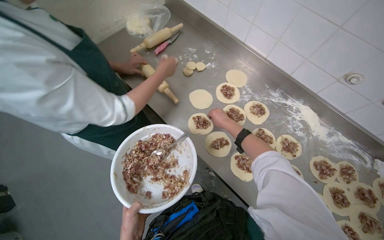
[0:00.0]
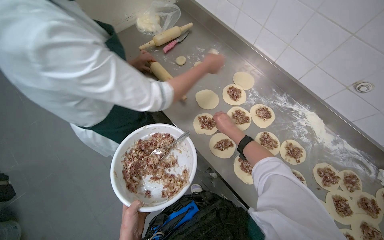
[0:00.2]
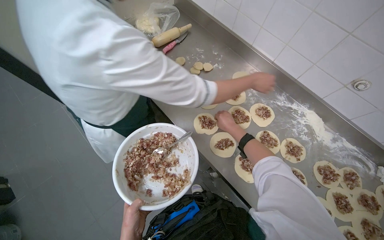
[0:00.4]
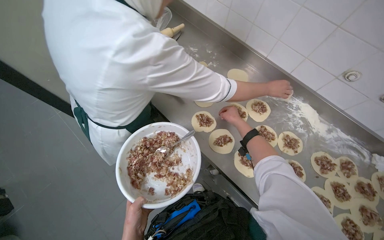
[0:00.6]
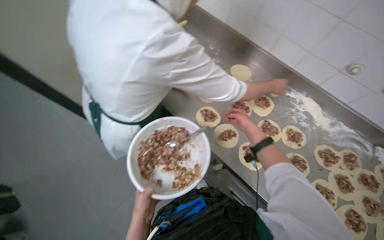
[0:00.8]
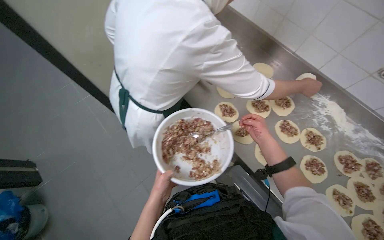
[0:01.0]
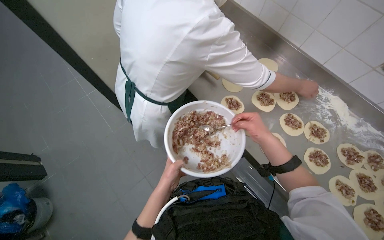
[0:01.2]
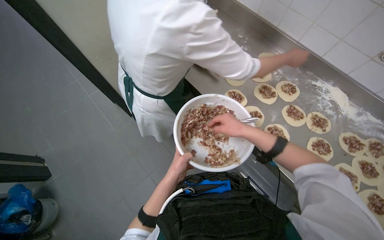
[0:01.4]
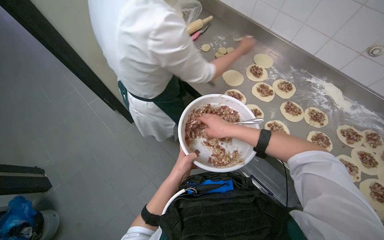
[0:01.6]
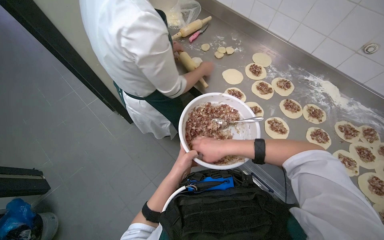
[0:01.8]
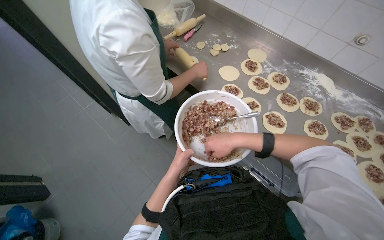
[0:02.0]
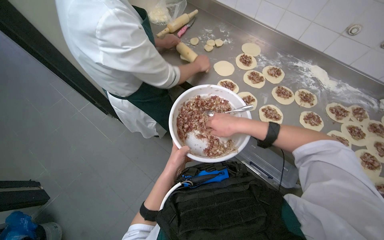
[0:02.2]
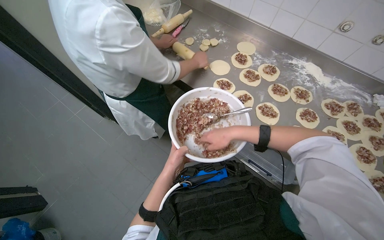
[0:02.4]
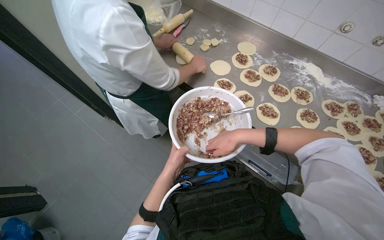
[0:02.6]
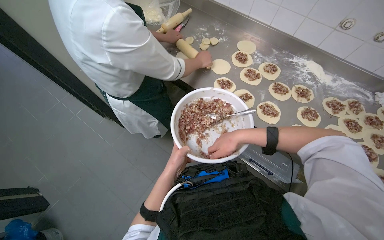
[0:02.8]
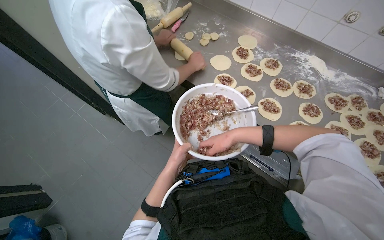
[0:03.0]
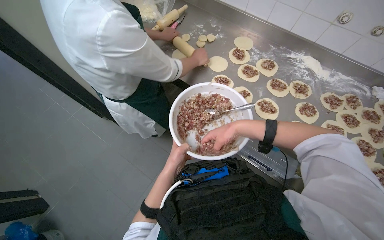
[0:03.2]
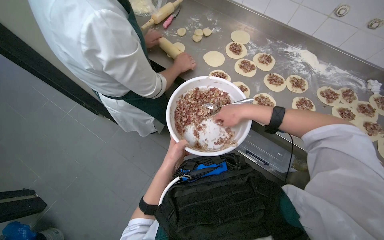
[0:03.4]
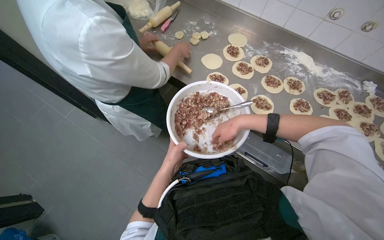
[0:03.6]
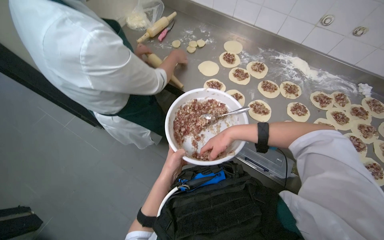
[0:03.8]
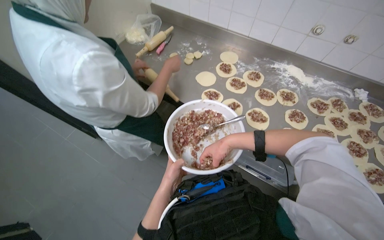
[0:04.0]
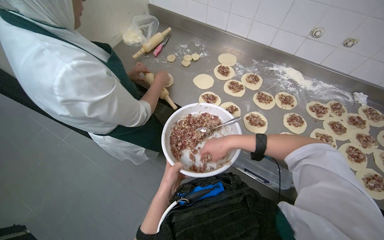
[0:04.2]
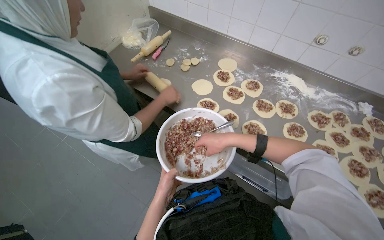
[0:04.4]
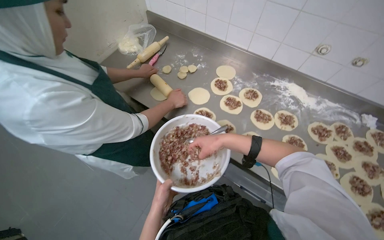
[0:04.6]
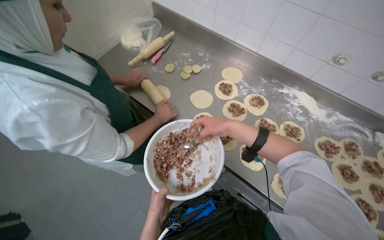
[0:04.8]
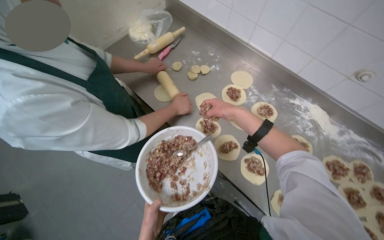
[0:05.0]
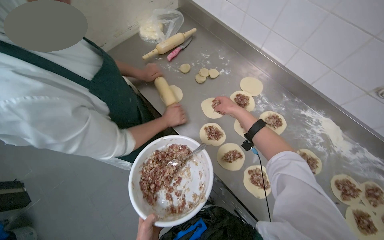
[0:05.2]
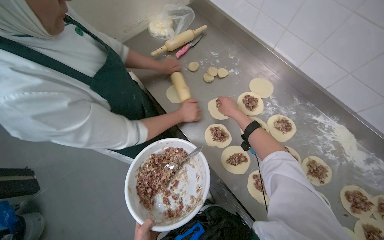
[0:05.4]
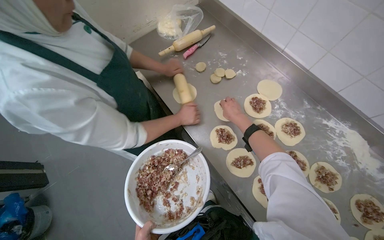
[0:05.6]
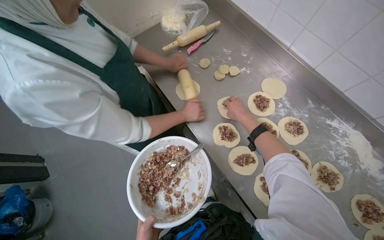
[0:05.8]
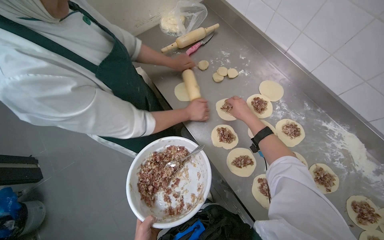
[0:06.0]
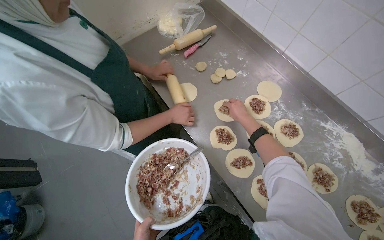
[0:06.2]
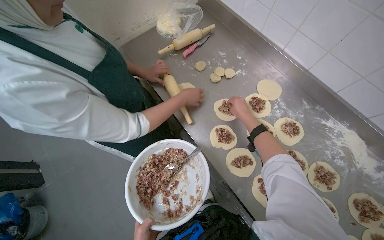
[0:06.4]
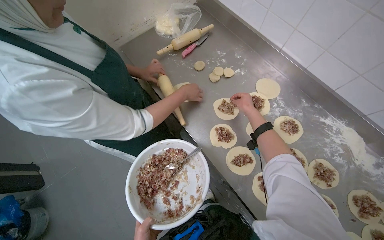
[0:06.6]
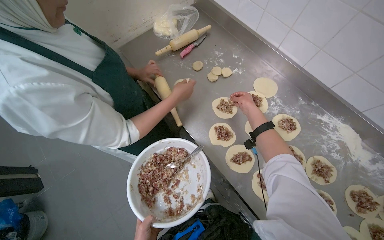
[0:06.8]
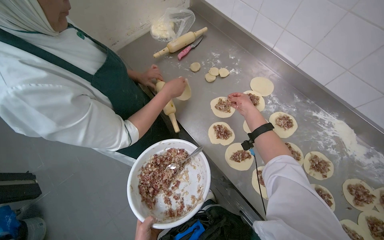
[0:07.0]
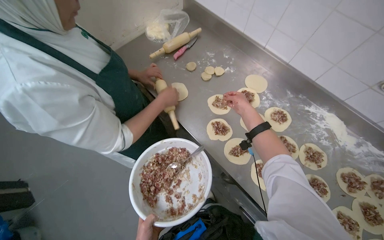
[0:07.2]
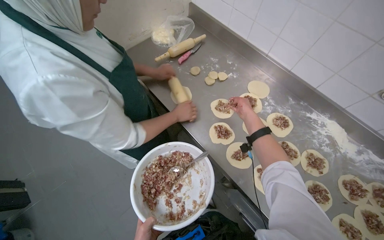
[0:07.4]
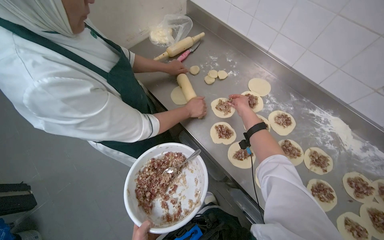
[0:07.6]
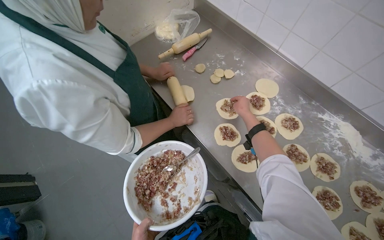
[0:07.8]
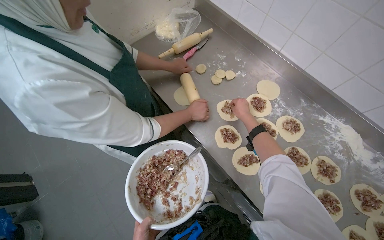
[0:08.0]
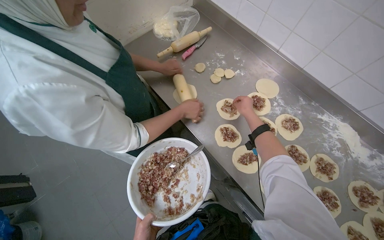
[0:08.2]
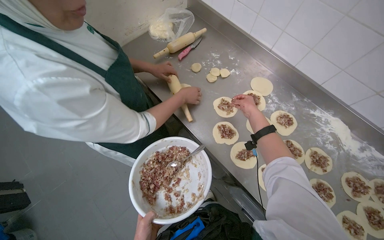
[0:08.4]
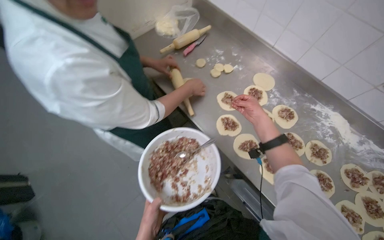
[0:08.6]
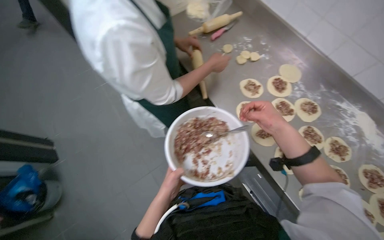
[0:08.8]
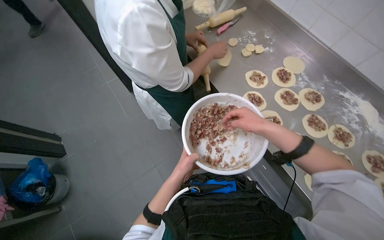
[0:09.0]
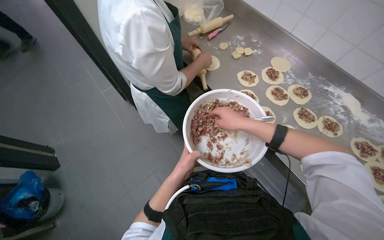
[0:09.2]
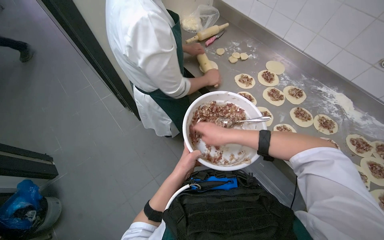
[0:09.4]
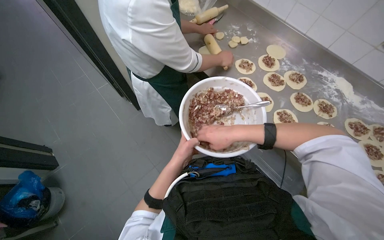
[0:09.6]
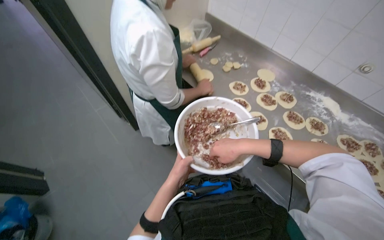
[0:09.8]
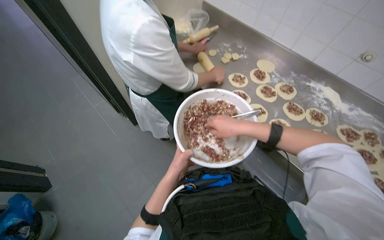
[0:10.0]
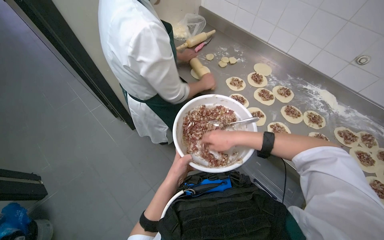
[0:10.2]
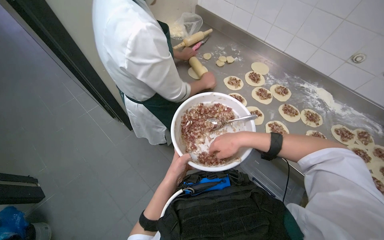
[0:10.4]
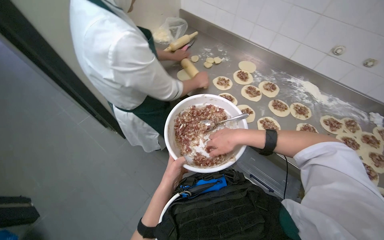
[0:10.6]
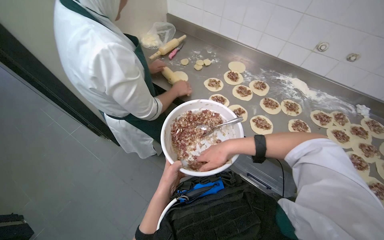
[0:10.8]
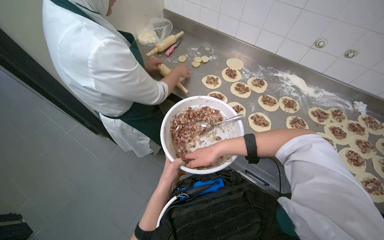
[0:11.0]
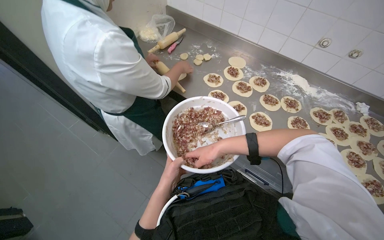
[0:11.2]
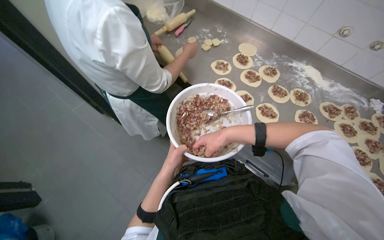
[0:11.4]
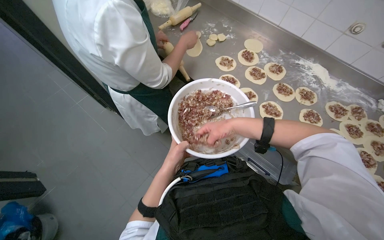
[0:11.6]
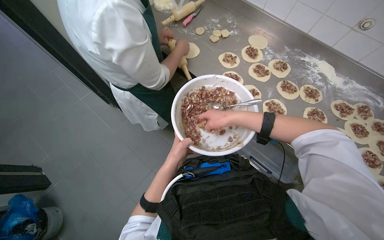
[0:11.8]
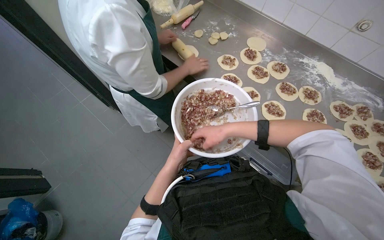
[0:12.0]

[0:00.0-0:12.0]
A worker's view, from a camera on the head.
Job: preparing food.
The whole recording: Placing filling onto dough circles. The worker scoops meat filling from a bowl and places it onto flattened dough circles.
0:00.0 to 0:01.6: The right hand travels nearer to the camera by approximately 20 cm.
0:03.0 to 0:04.4: The hands are busy where they are.
0:04.4 to 0:06.0: The right hand shifts about 35 cm up the picture, farther from the camera and to the right.
0:07.6 to 0:09.0: The right hand moves down the picture and nearer to the camera, some 30 cm.
0:10.4 to 0:12.0: The hands make small movements and keep their place.

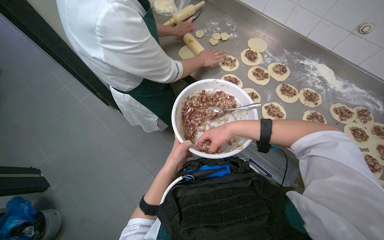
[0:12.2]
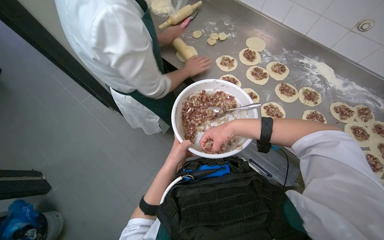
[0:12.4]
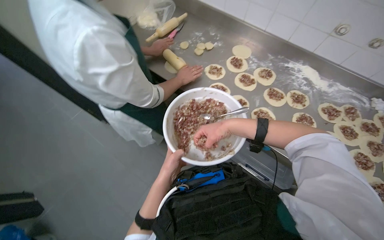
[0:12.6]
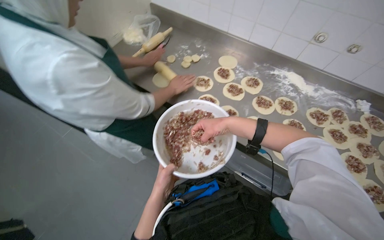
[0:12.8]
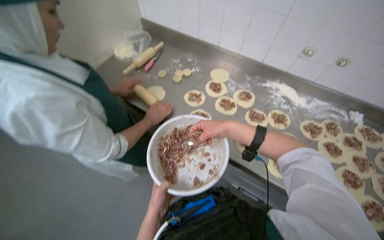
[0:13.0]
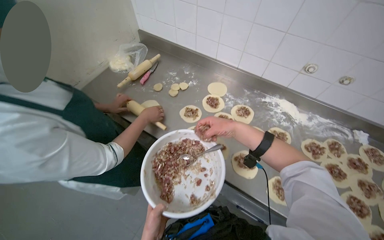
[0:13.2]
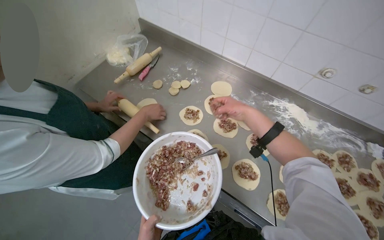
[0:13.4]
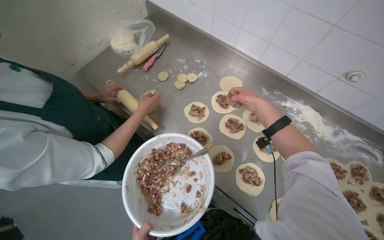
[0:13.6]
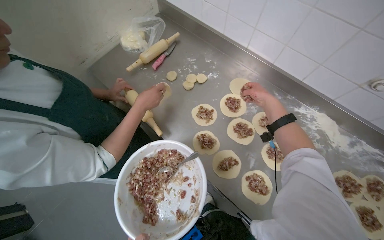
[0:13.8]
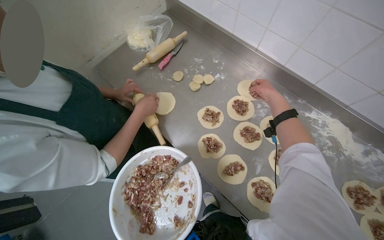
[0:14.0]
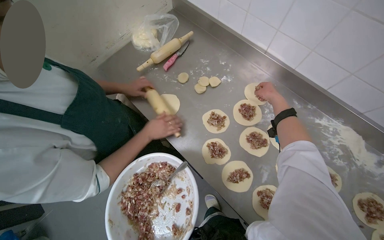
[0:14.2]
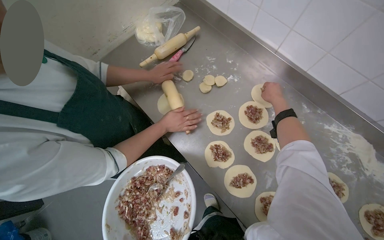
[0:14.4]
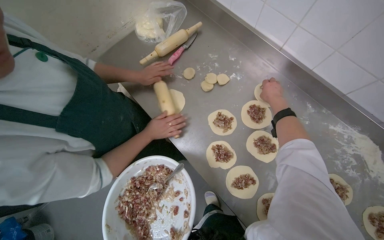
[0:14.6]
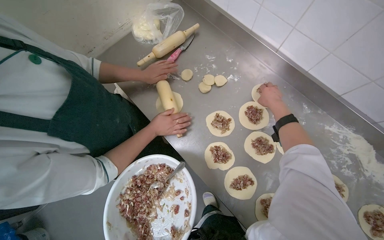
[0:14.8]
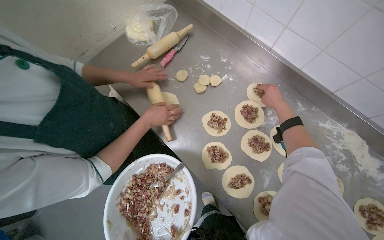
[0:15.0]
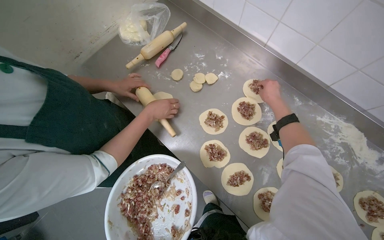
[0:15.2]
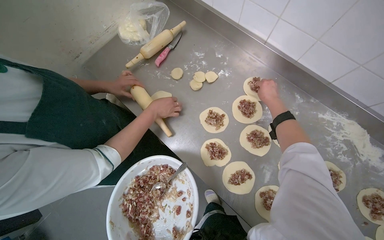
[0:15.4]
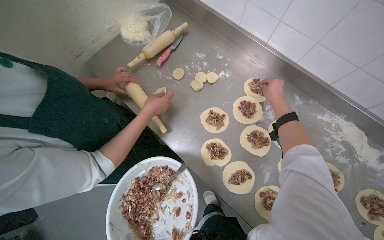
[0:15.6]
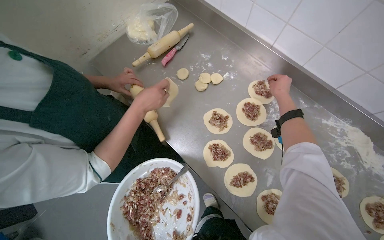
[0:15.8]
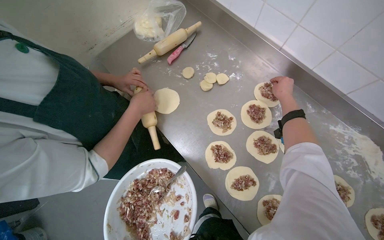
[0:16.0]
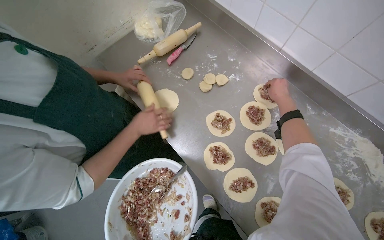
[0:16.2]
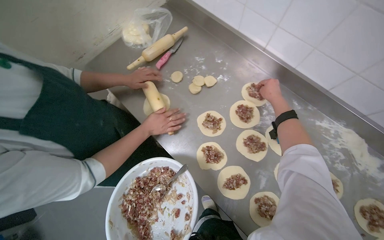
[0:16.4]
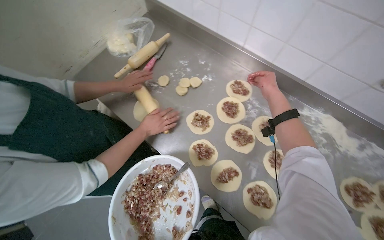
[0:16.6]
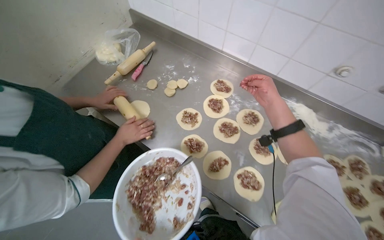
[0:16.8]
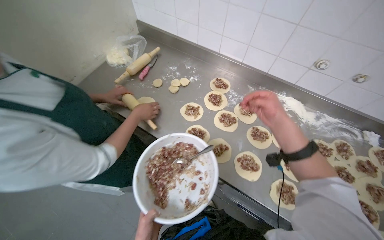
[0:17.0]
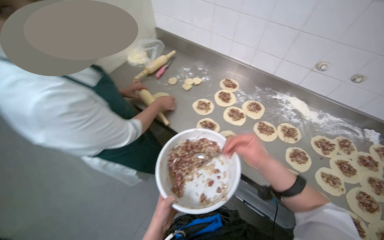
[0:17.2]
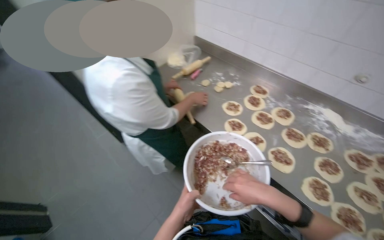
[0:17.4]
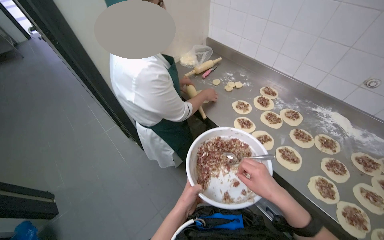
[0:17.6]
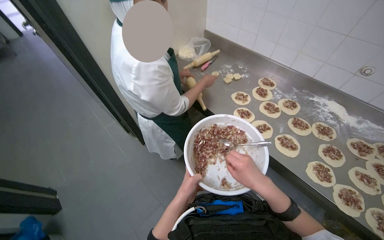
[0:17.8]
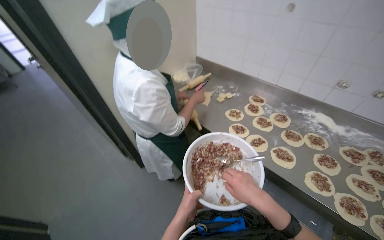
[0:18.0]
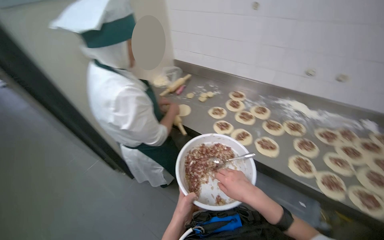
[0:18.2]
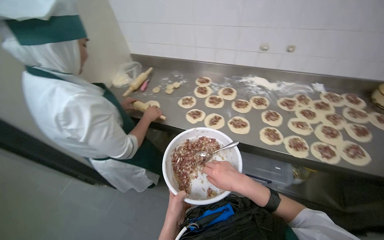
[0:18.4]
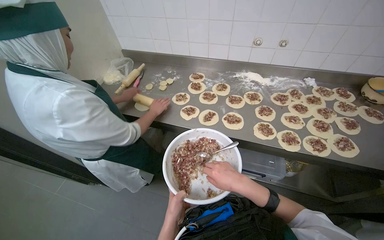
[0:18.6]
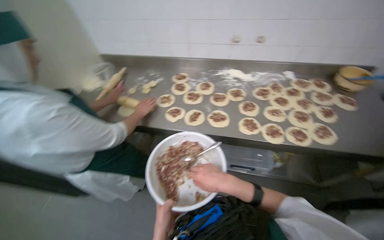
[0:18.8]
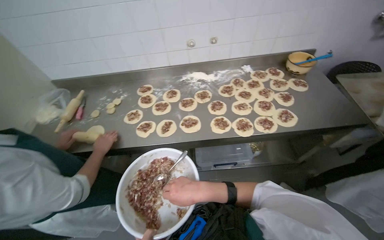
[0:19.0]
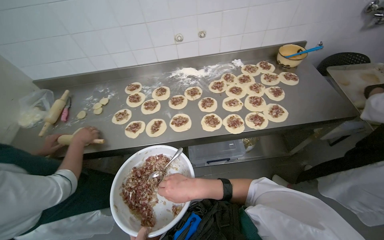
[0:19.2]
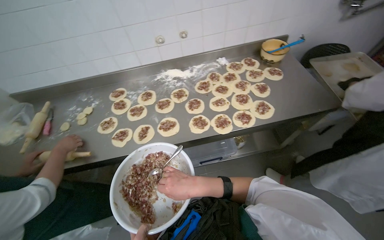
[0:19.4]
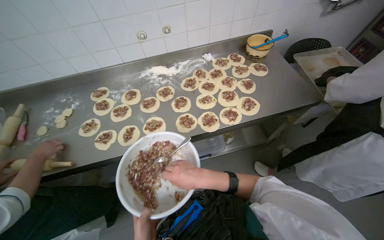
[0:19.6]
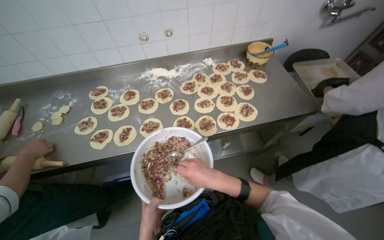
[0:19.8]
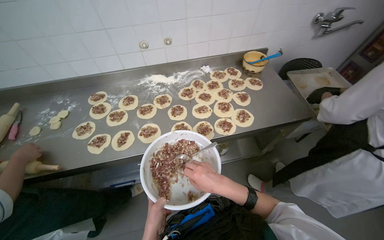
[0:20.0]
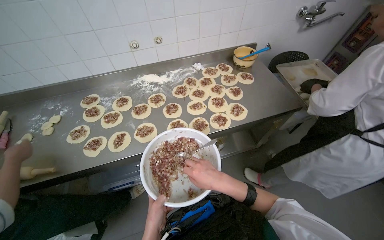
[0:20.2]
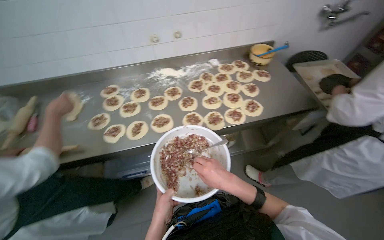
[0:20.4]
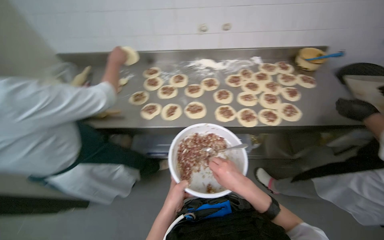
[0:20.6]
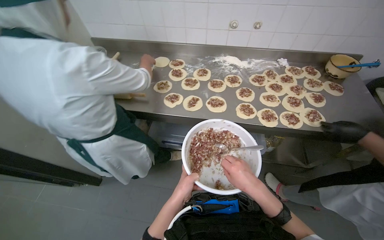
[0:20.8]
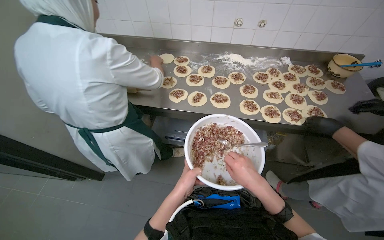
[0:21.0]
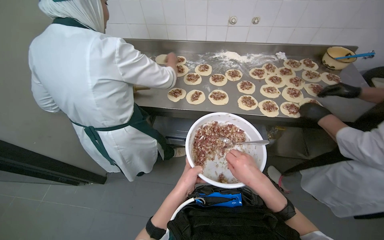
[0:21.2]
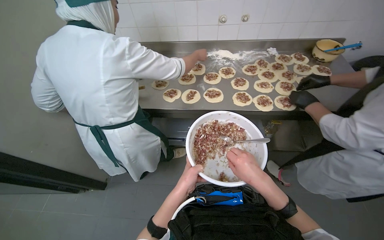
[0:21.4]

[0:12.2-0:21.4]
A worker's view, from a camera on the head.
Job: preparing food.
The whole recording: Placing filling onto dough circles. The worker scoops meat filling from a bowl and places it onto flattened dough circles.
0:12.2 to 0:13.8: The right hand goes some 40 cm up the picture and to the right.
0:16.8 to 0:18.4: The wearer moves some 50 cm. The camera pitches upward, by some 15 degrees.
0:18.4 to 0:19.8: The head rotates roughly 30 degrees to the right.
